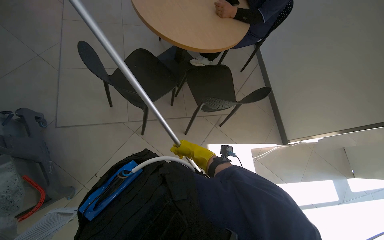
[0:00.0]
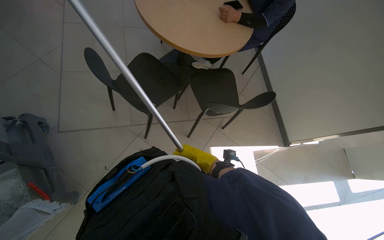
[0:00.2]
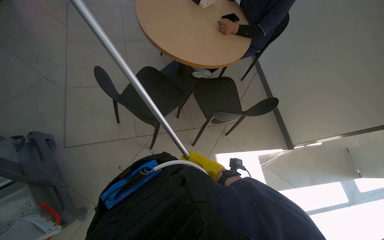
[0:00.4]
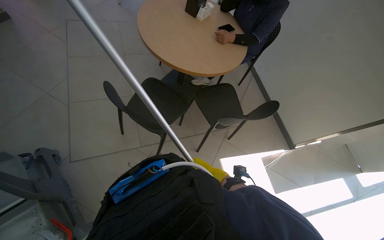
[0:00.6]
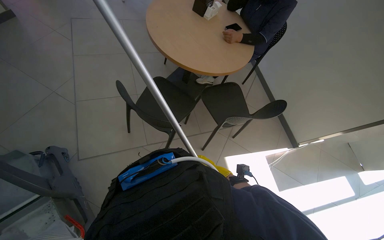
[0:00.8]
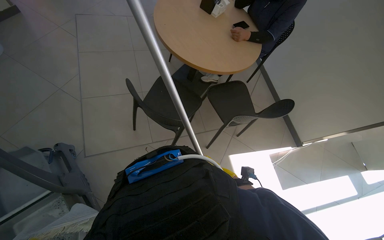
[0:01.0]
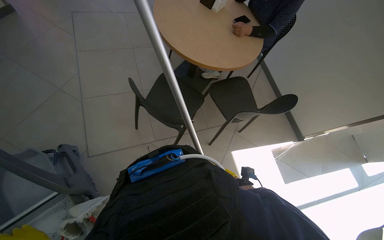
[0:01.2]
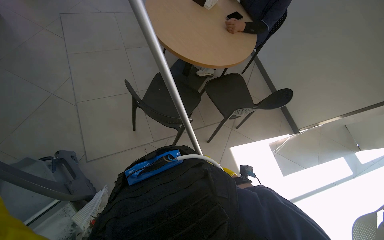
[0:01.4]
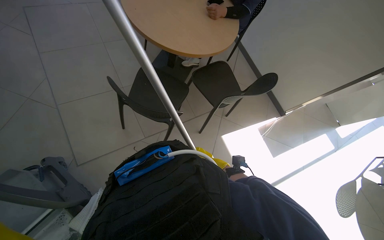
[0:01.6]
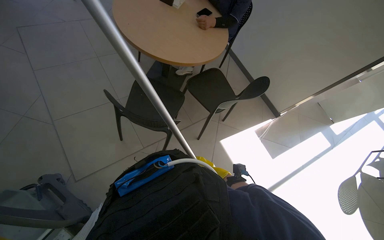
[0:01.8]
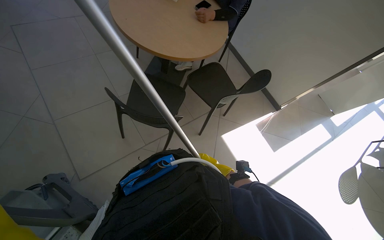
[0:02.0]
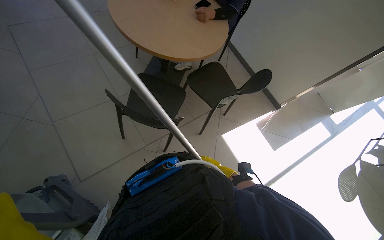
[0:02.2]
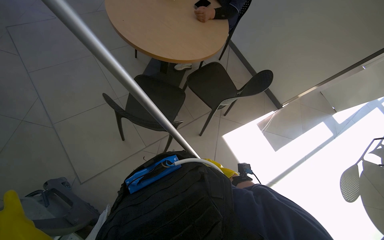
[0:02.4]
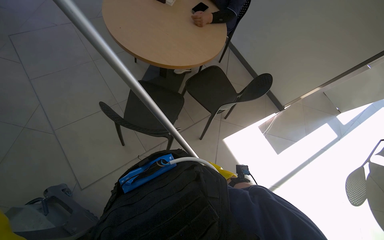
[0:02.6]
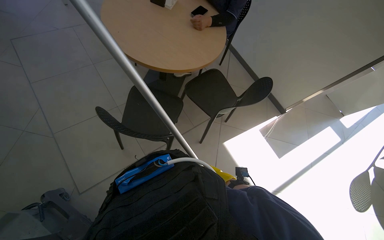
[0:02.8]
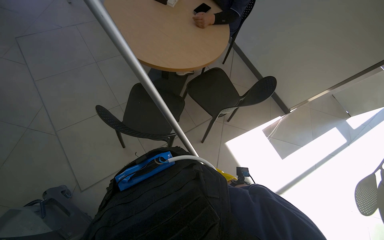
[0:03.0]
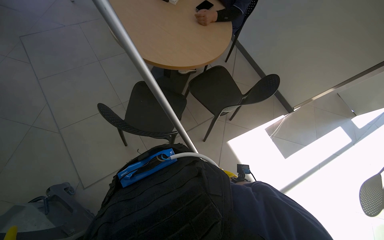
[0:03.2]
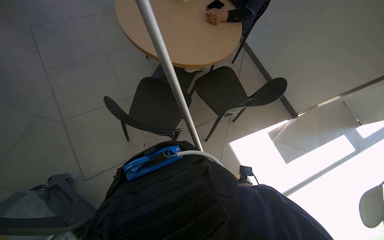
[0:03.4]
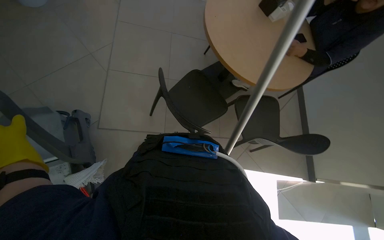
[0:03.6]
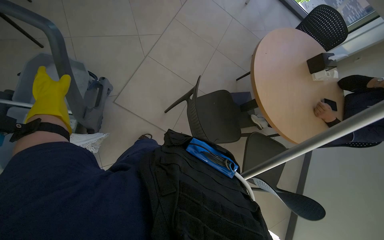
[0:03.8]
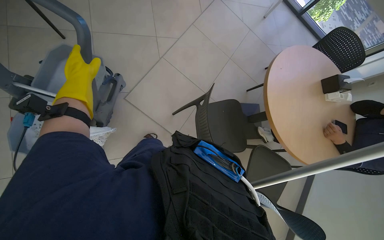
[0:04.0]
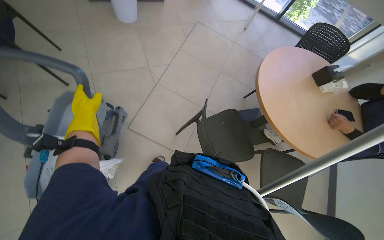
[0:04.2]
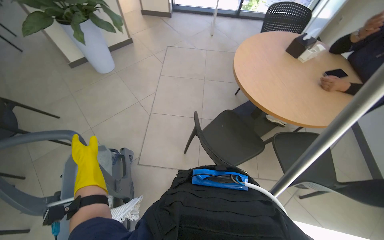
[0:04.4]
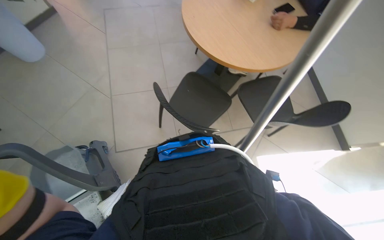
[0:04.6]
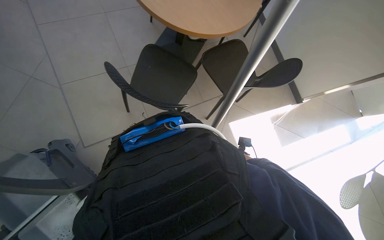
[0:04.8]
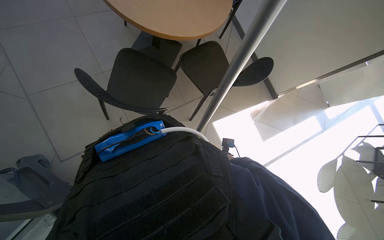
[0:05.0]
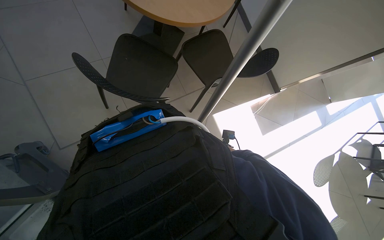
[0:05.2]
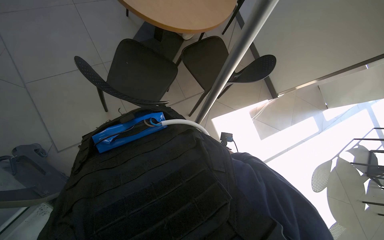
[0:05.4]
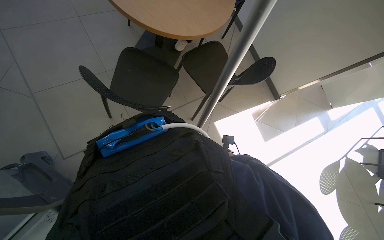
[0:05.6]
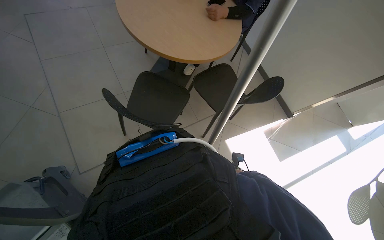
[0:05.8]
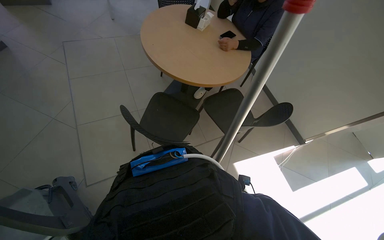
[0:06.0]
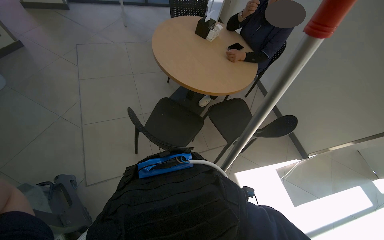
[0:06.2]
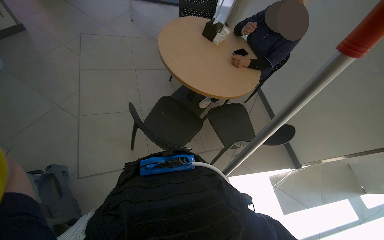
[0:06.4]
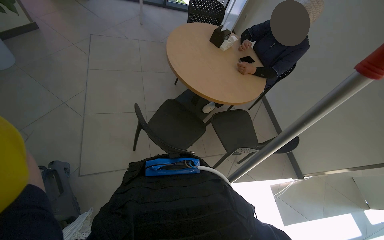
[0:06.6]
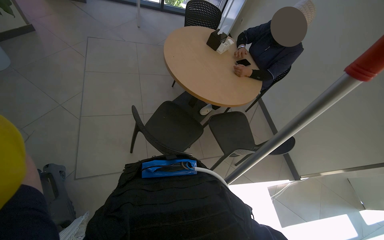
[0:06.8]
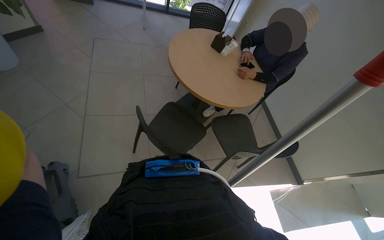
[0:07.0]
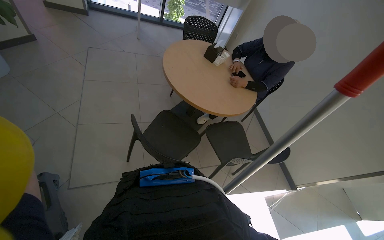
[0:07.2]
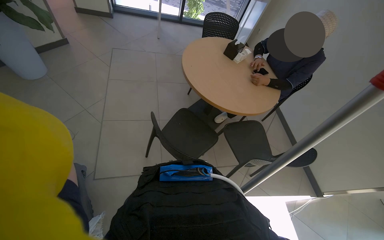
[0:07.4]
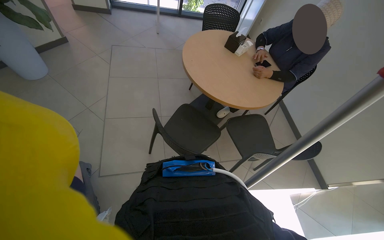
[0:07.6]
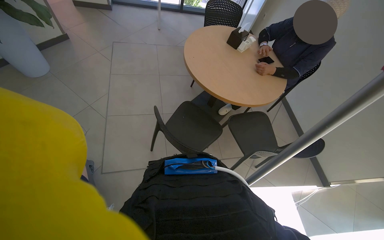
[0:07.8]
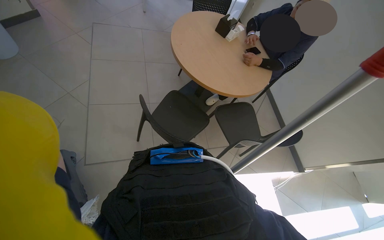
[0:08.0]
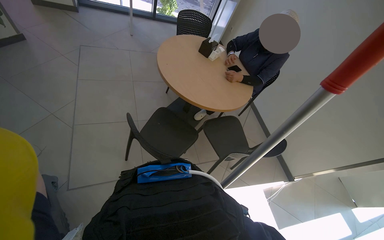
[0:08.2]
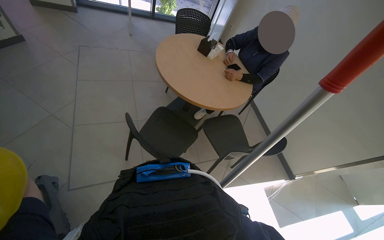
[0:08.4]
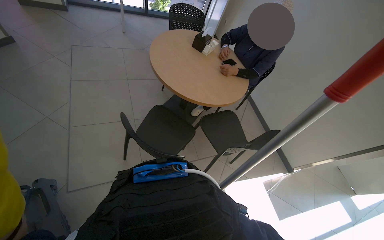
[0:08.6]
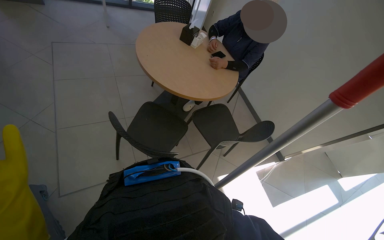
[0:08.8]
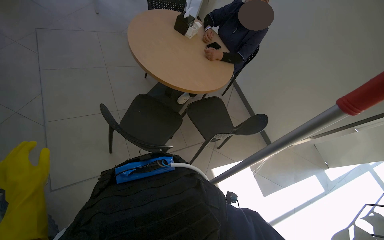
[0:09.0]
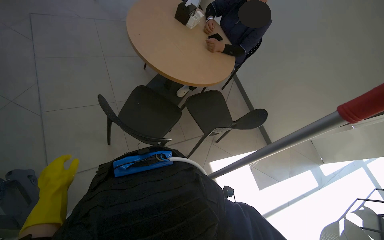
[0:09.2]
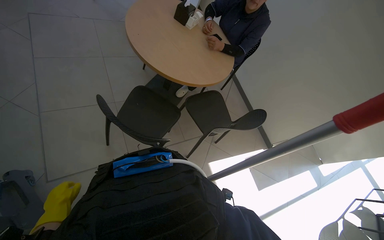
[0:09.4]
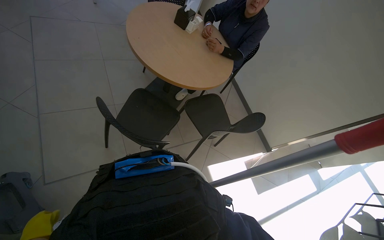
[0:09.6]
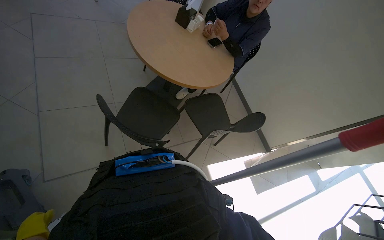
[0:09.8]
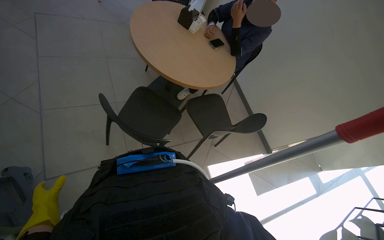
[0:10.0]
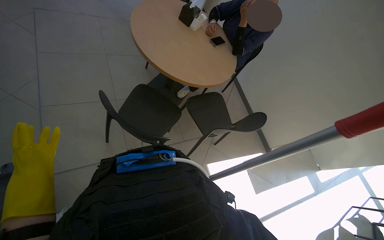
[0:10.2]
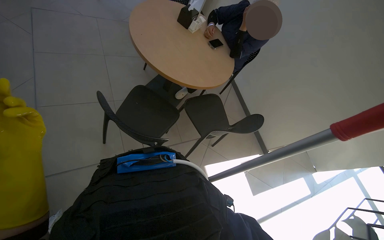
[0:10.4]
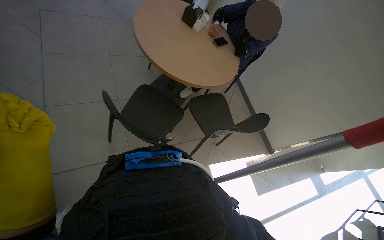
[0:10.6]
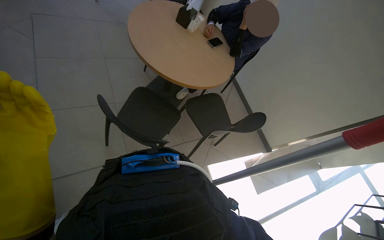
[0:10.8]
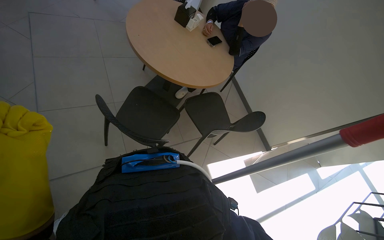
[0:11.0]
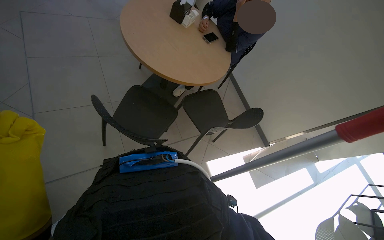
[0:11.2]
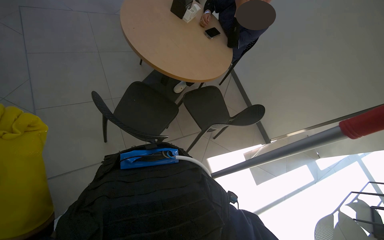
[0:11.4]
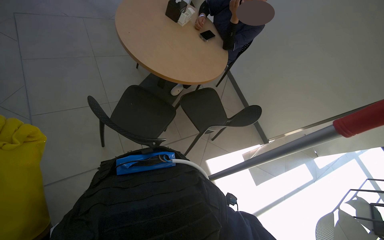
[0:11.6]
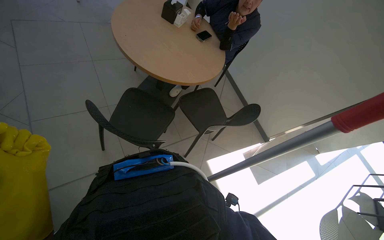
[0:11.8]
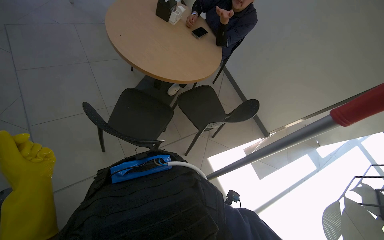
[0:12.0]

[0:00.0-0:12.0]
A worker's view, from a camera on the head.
Job: mopping floor.
The whole recording: Mopping cafeteria floor. The worker mops the cafeteria floor, periodically wringing out the mop.
0:03.0 to 0:04.4: The head turns to the left by roughly 35 degrees. The wearer looks some 20 degrees further upward.
0:04.4 to 0:06.0: The wearer looks roughly 30 degrees further to the right.

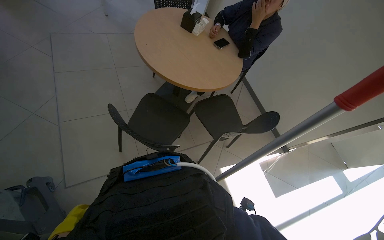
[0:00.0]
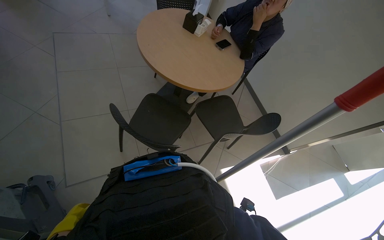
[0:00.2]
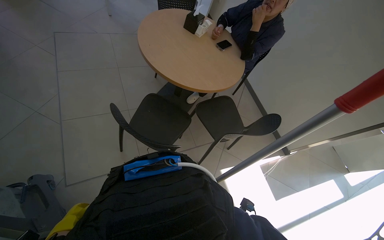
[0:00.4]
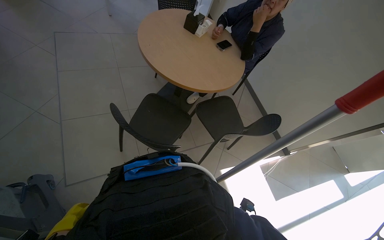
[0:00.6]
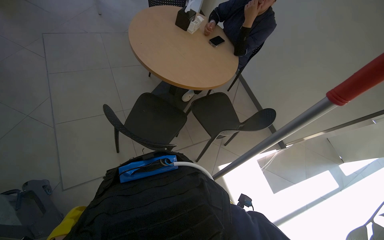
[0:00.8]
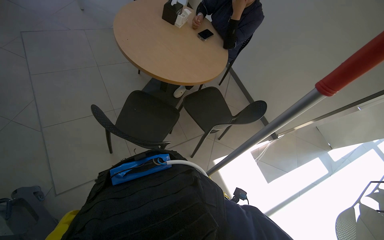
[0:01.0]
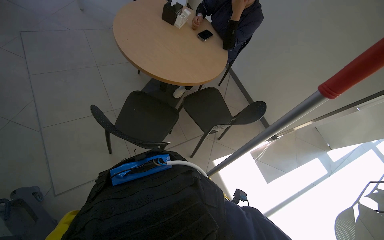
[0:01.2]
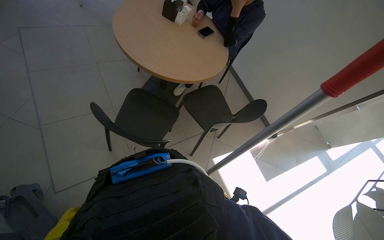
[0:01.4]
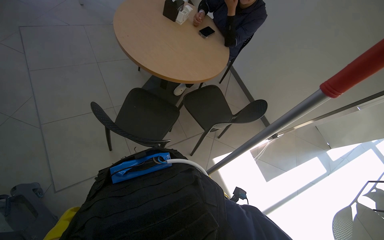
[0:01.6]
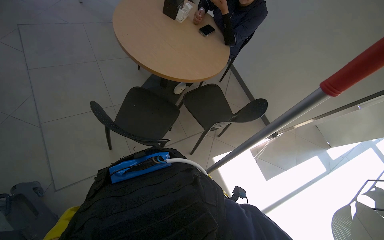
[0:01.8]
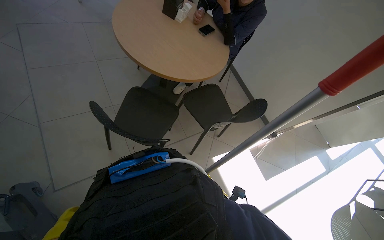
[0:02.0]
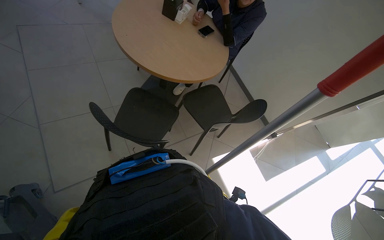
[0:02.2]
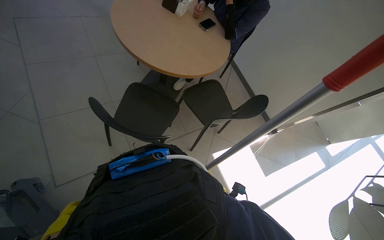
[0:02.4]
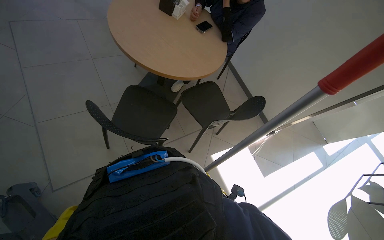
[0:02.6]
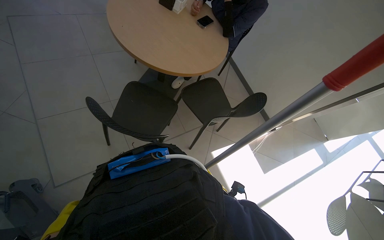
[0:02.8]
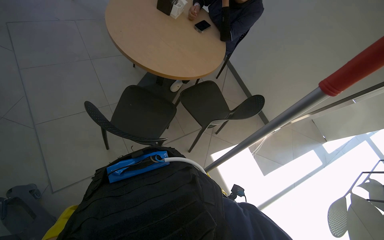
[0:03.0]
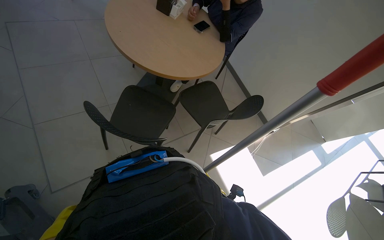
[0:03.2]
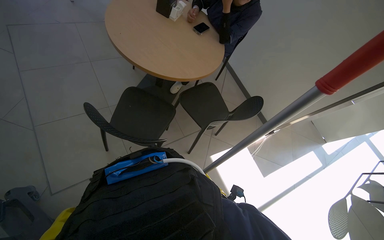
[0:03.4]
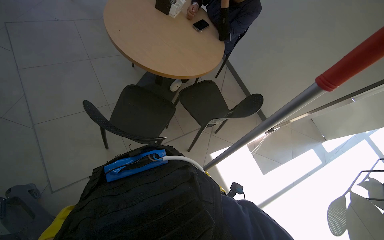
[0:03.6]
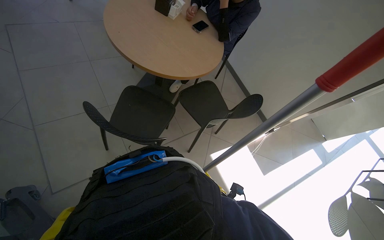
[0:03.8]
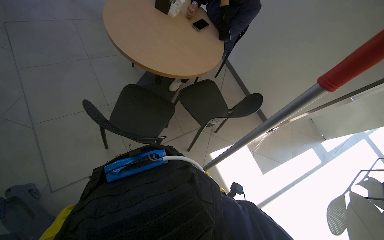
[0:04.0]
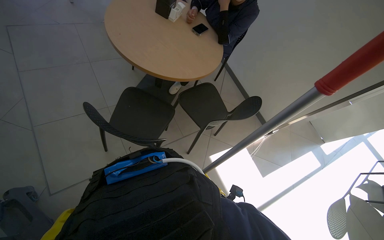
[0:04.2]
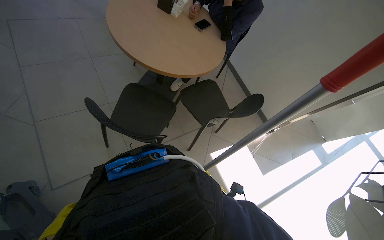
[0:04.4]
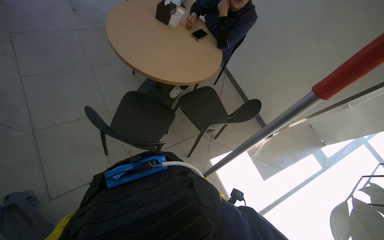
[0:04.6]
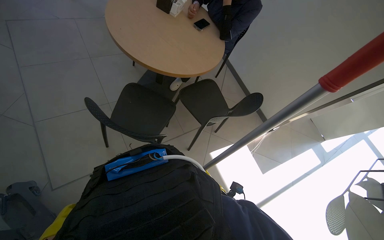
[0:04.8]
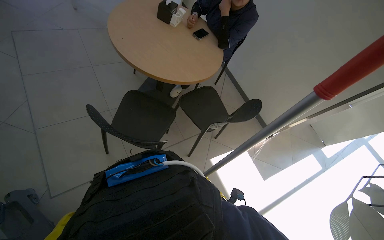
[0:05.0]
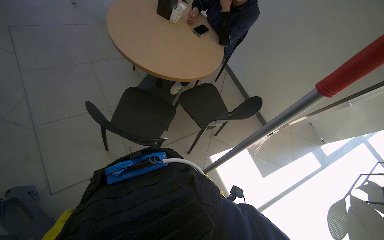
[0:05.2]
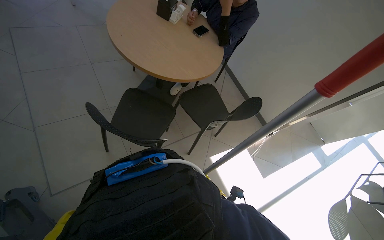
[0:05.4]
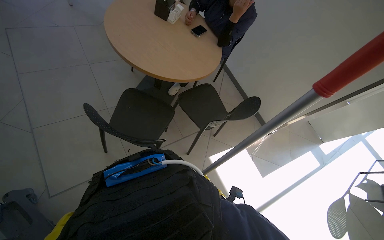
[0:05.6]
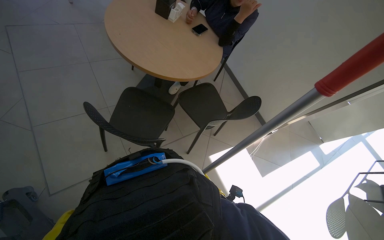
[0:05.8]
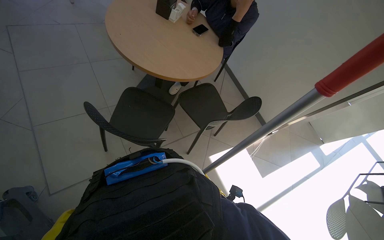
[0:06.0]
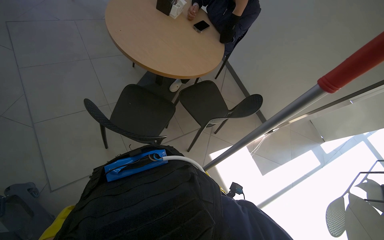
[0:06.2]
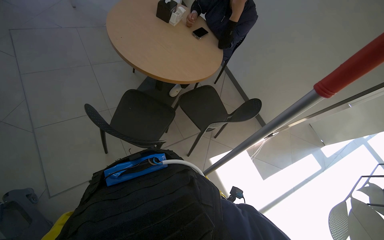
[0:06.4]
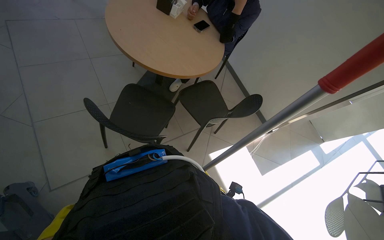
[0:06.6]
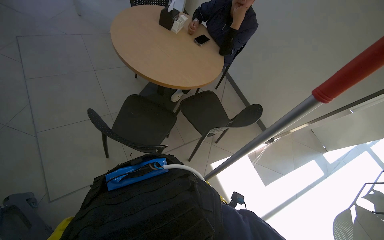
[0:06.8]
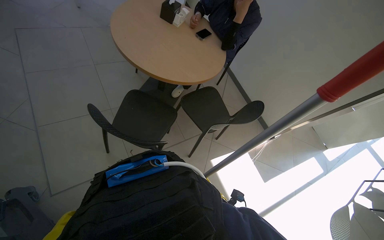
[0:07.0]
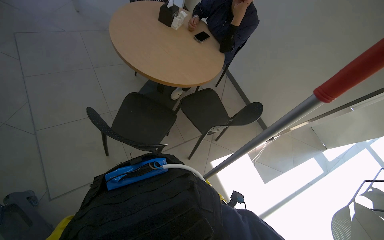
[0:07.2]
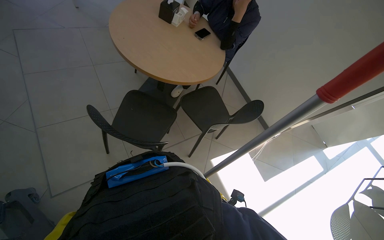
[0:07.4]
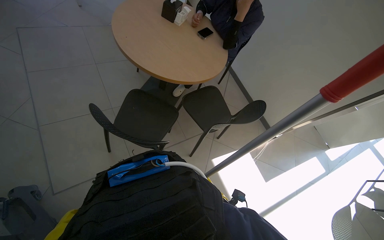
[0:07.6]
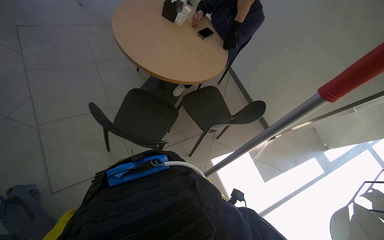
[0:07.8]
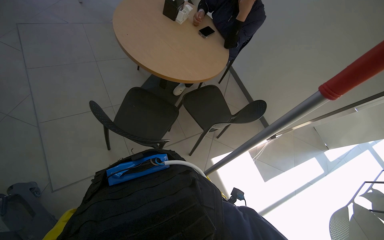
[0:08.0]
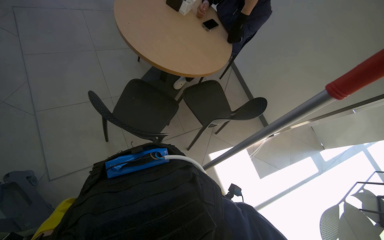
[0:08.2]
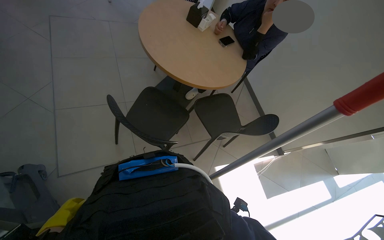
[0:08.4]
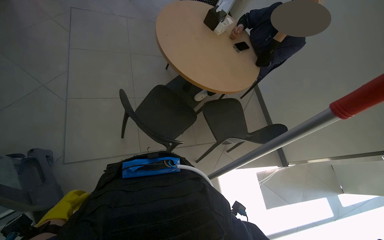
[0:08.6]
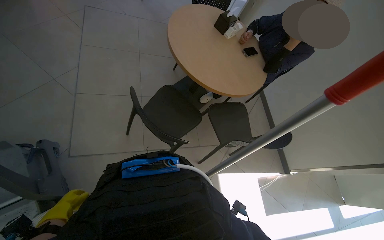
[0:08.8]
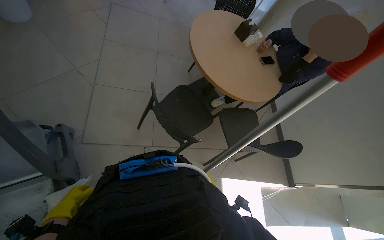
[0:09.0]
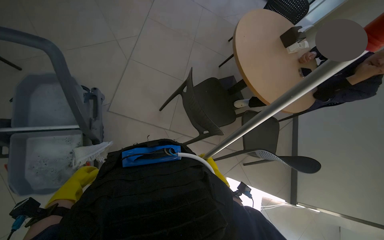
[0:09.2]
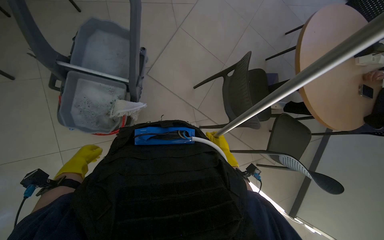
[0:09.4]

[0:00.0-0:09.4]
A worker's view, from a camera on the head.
Job: mopping floor.
The whole recording: Mopping cafeteria floor. The worker mops the cafeteria floor, periodically wringing out the mop.
0:07.8 to 0:09.4: The head turns to the left by roughly 55 degrees.
